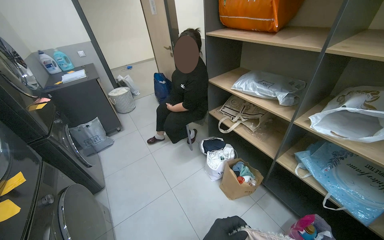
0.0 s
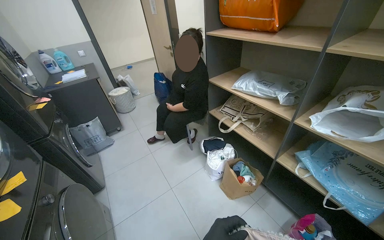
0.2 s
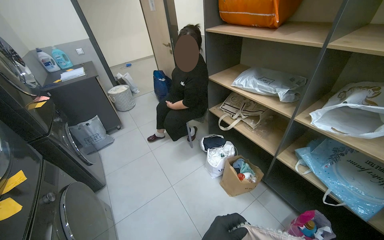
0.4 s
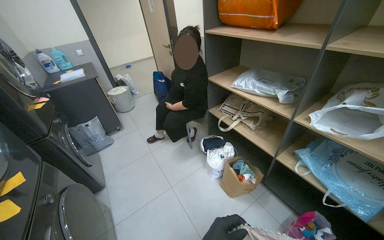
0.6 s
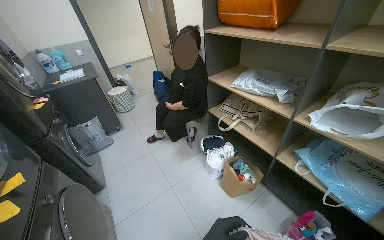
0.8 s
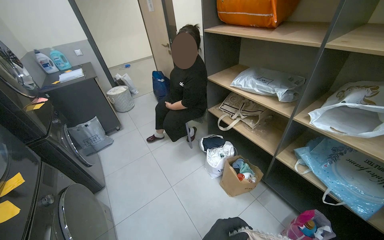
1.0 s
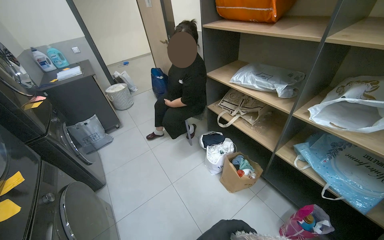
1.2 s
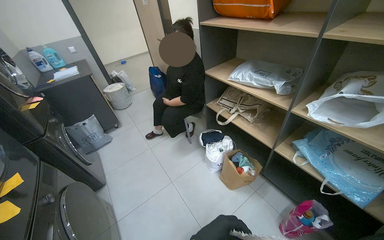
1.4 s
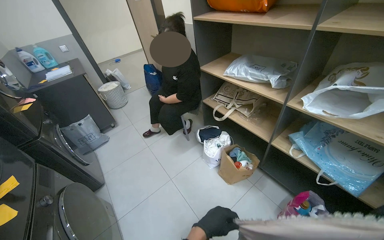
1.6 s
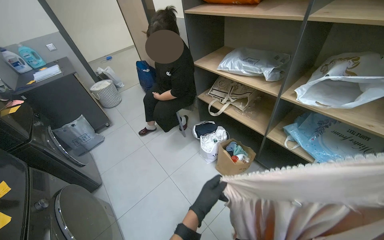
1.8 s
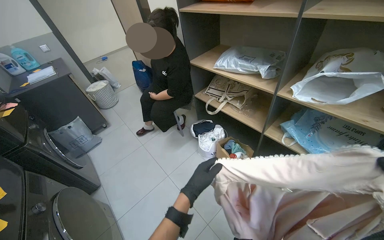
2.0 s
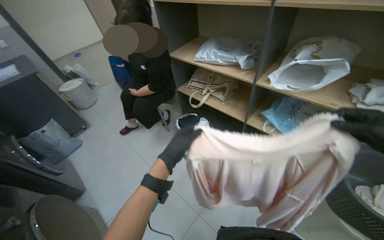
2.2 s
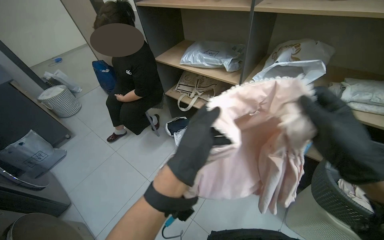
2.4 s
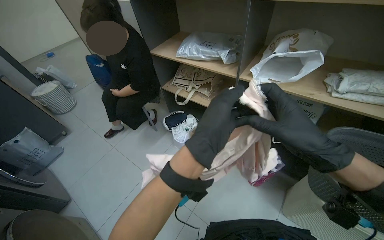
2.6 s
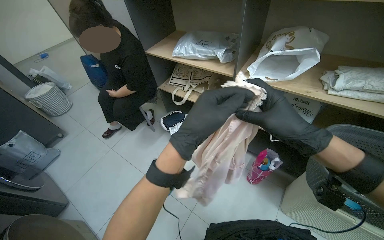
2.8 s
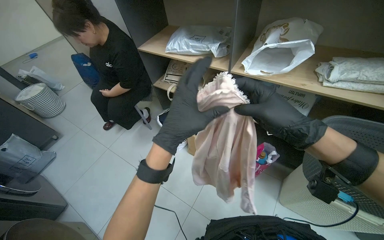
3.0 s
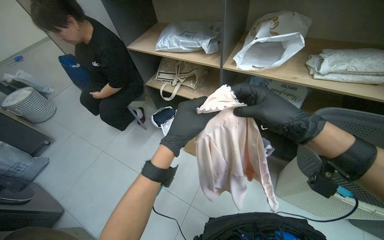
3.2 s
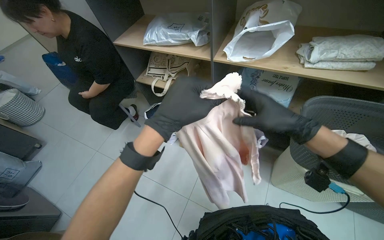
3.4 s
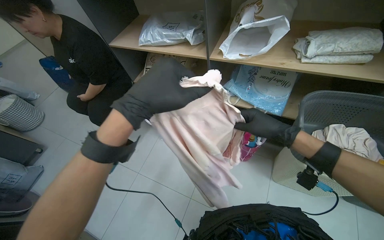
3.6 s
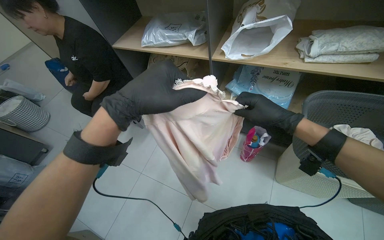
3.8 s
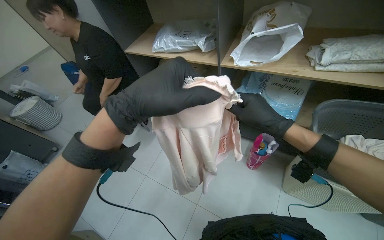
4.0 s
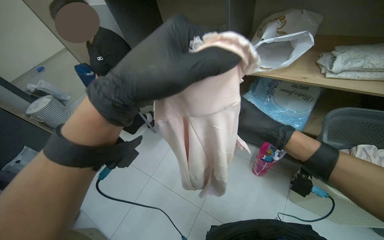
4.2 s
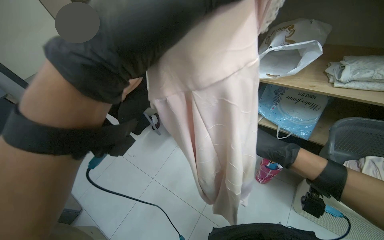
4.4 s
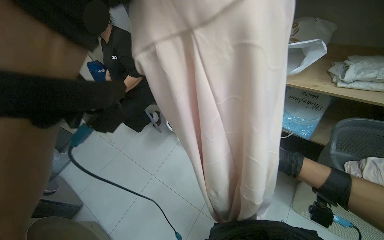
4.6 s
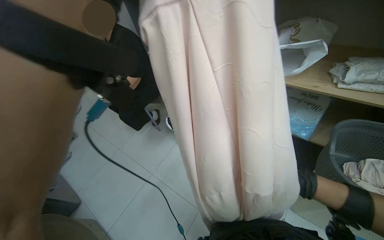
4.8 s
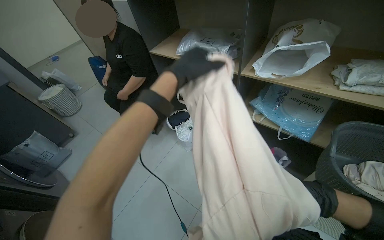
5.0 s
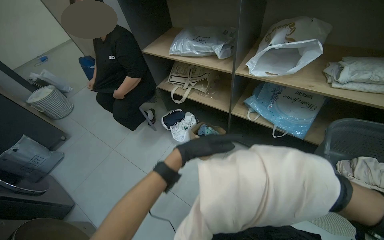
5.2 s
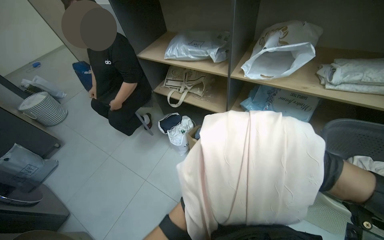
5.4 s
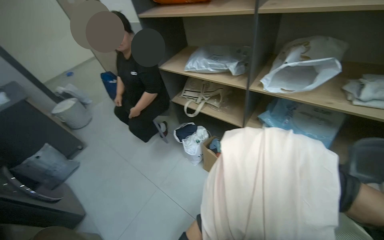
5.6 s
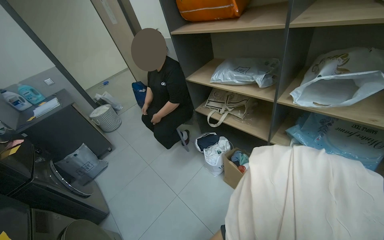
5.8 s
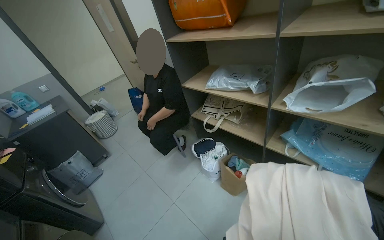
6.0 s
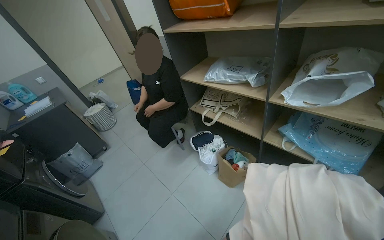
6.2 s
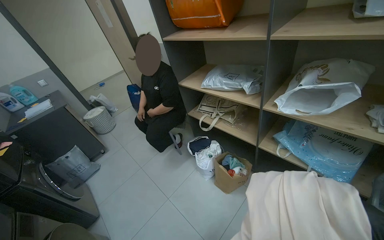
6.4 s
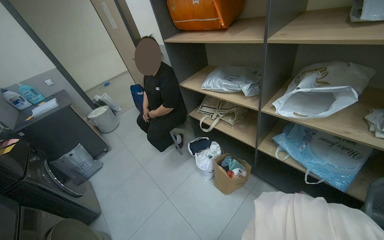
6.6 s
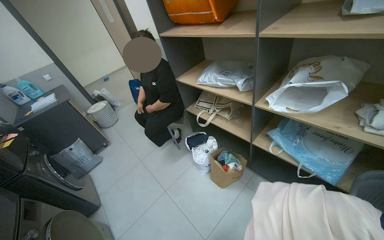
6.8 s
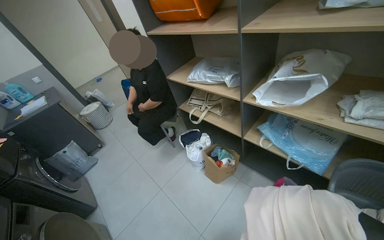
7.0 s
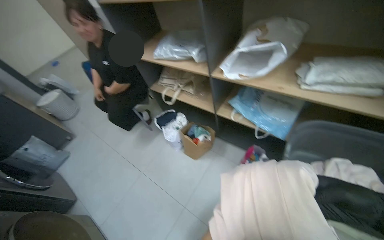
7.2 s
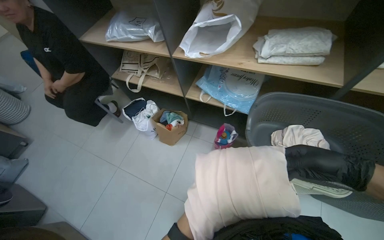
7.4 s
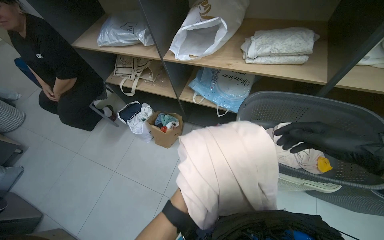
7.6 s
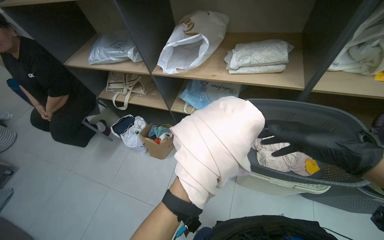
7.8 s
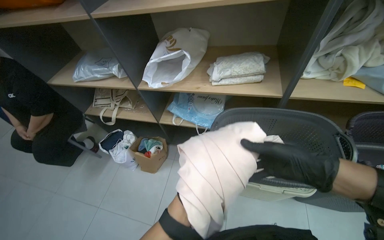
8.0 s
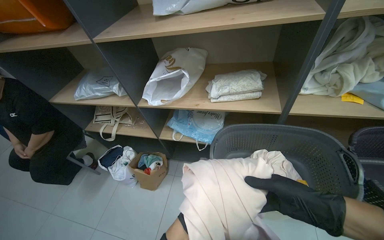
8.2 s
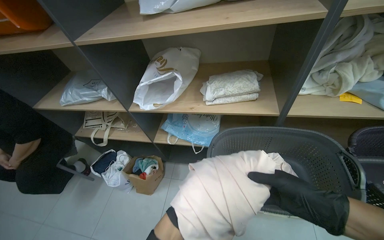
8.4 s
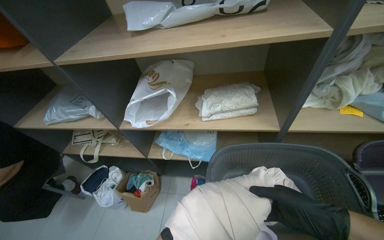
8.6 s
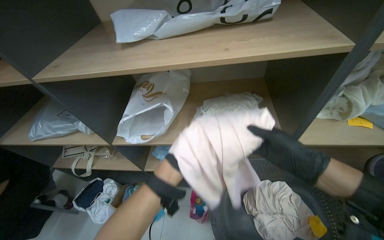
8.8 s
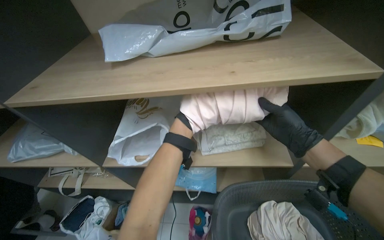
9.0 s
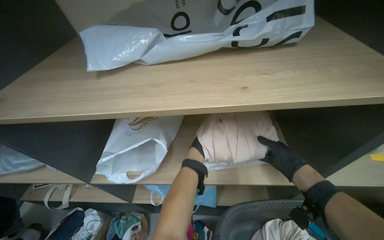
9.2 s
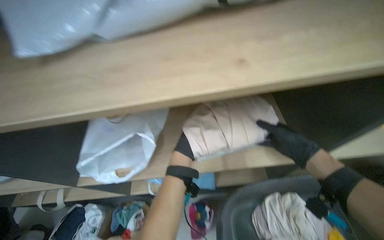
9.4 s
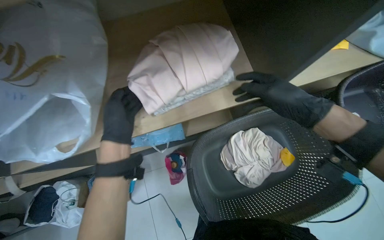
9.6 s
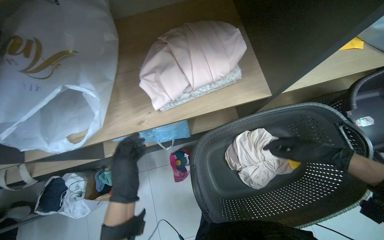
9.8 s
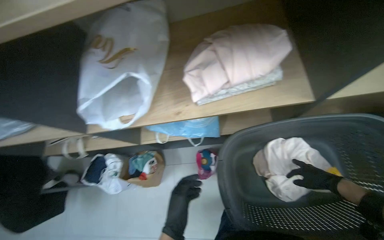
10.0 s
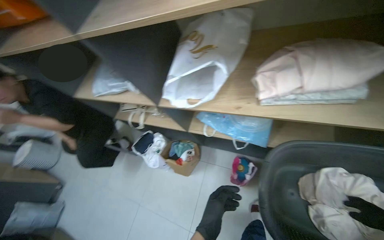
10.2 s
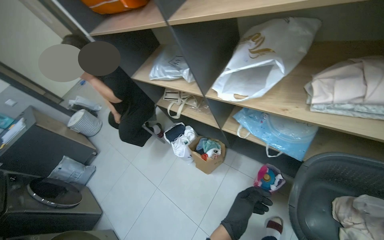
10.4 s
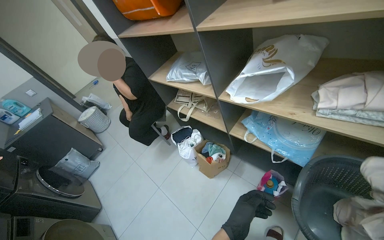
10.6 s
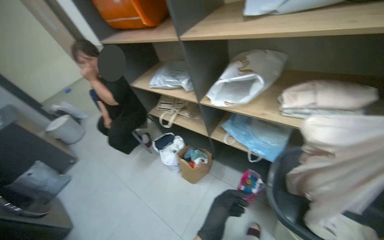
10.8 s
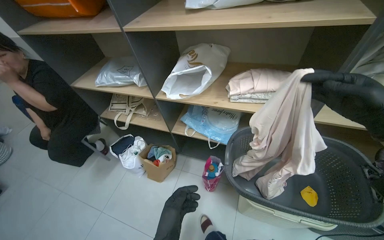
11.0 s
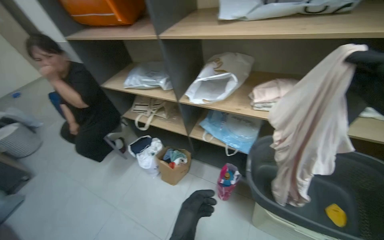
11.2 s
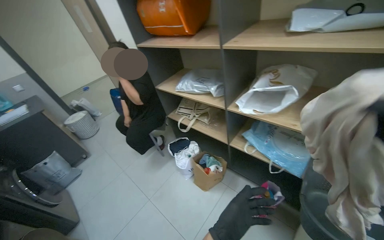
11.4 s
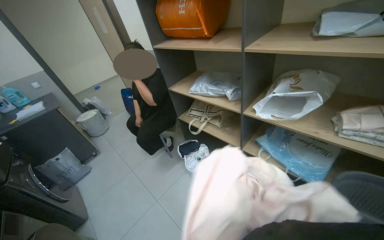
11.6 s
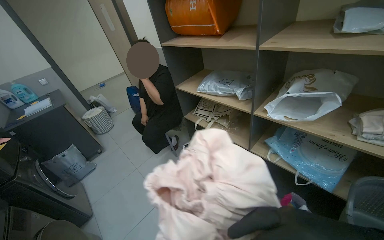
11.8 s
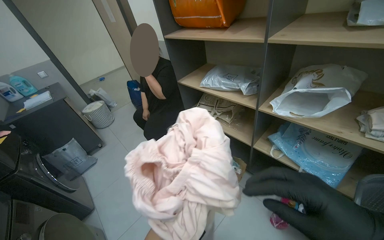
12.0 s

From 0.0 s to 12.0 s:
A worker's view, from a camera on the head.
Job: managing laundry.
The whole recording: Folding and shelving laundry. The worker folds clothes from a basket and places them onto a shelf.
From 1.6 s to 3.0 s: The wearer's head swings approximately 20 degrees to the right. The left hand goes approximately 30 cm up the picture and nearer to the camera.
From 3.0 s to 4.4 s: The left hand heads nearer to the camera and up the picture, covering some 20 cm. Meanwhile the right hand shifts roughly 25 cm farther from the camera and to the right.
From 6.0 s to 7.6 s: The wearer's head swings some 20 degrees to the right. The wearer looks roughly 15 degrees further downward.
From 7.6 s to 9.0 s: The wearer's head swings some 20 degrees to the right. The wearer looks about 15 degrees further upward.
From 9.0 s to 10.4 s: The head turns to the left by approximately 35 degrees. The view tilts about 20 degrees downward.

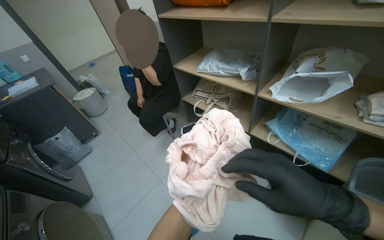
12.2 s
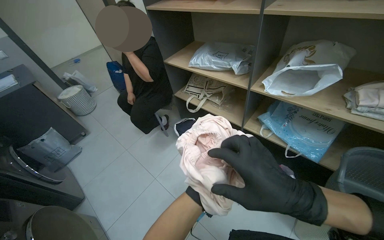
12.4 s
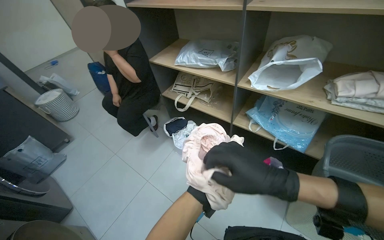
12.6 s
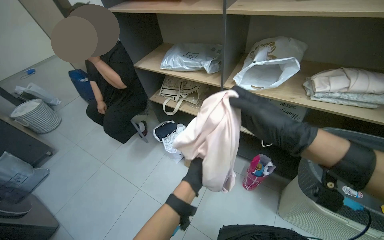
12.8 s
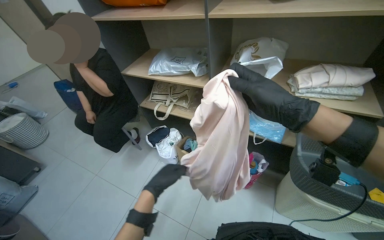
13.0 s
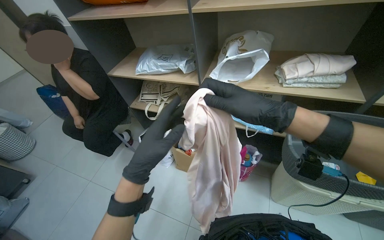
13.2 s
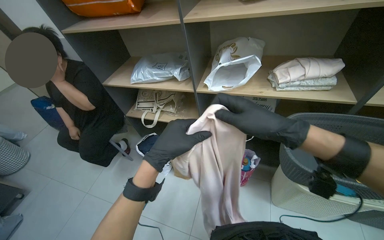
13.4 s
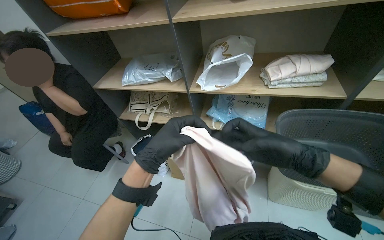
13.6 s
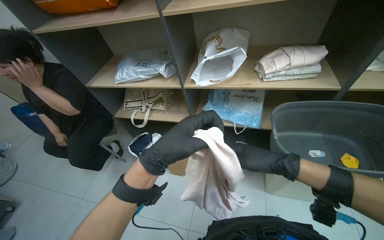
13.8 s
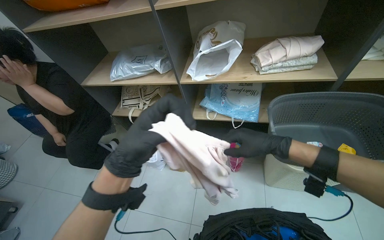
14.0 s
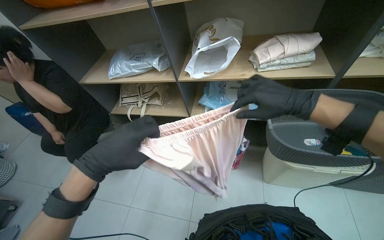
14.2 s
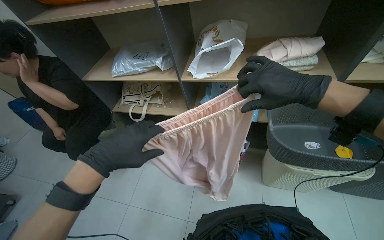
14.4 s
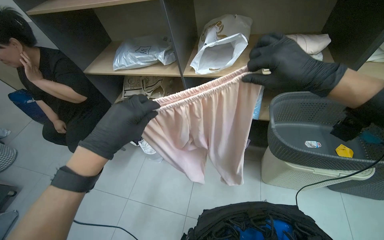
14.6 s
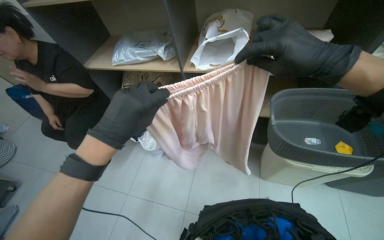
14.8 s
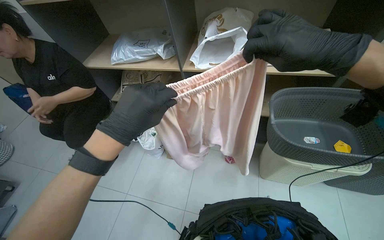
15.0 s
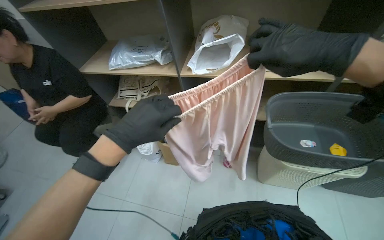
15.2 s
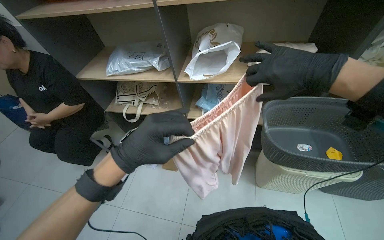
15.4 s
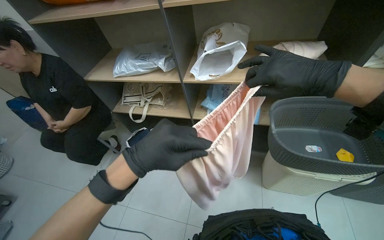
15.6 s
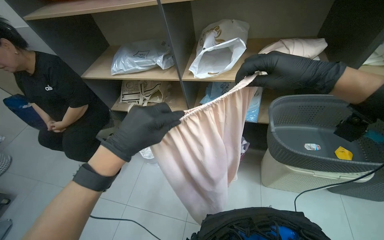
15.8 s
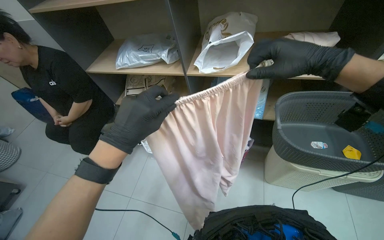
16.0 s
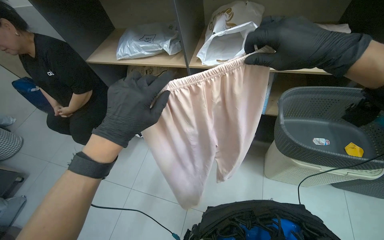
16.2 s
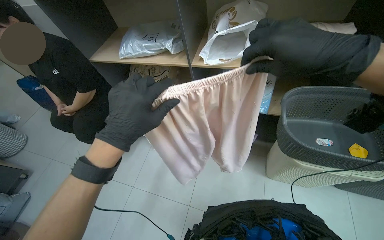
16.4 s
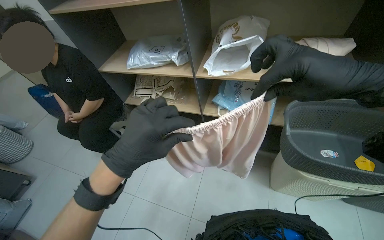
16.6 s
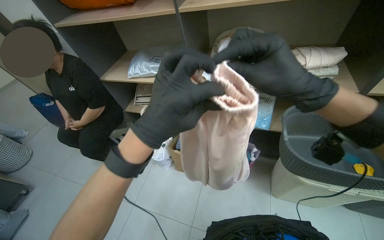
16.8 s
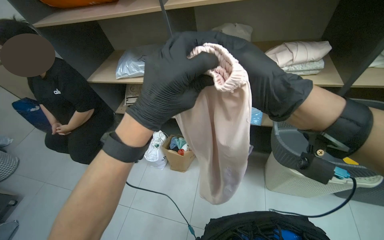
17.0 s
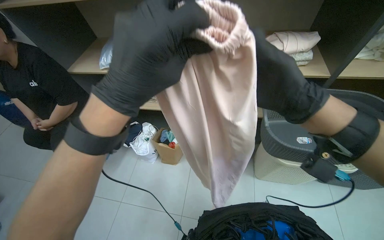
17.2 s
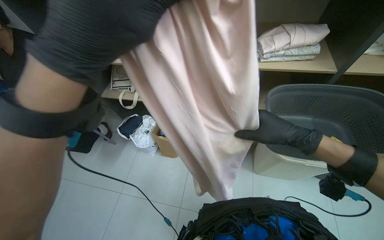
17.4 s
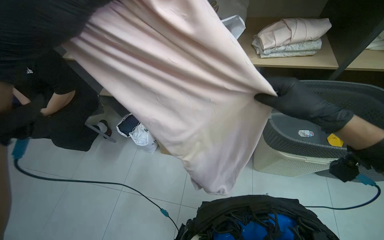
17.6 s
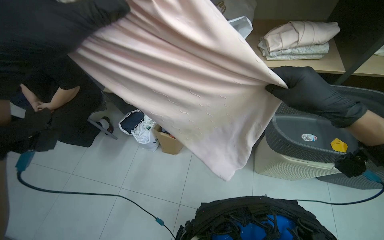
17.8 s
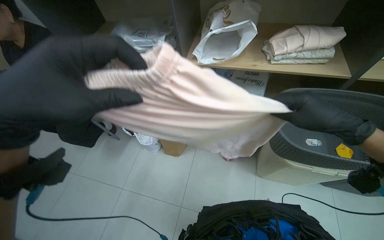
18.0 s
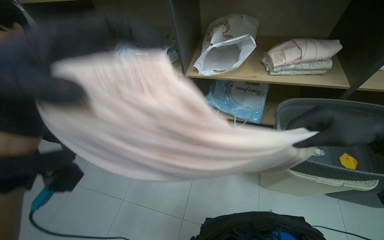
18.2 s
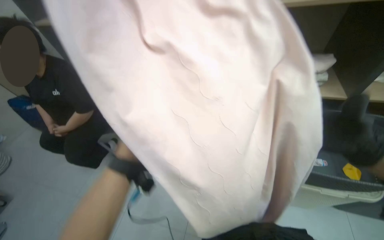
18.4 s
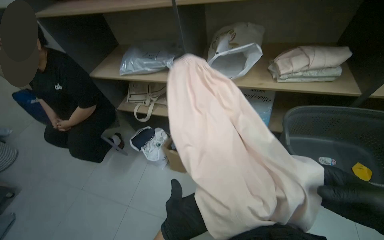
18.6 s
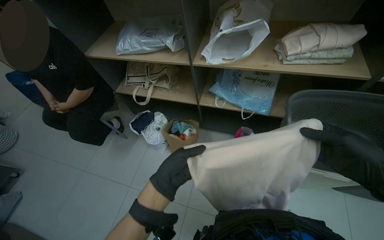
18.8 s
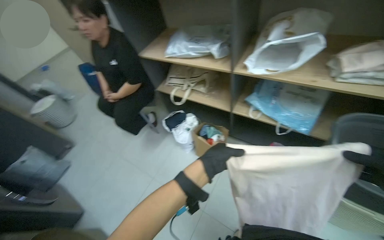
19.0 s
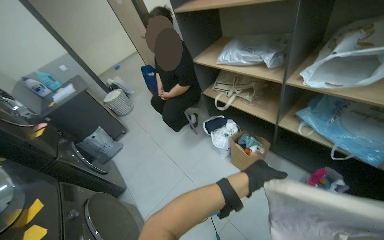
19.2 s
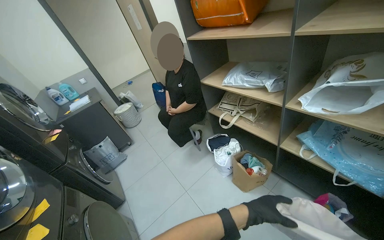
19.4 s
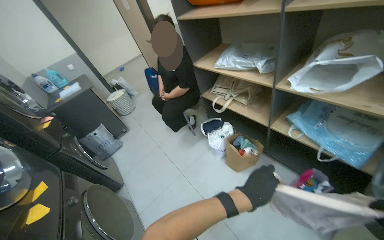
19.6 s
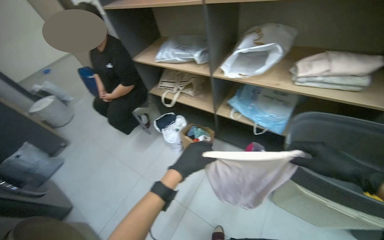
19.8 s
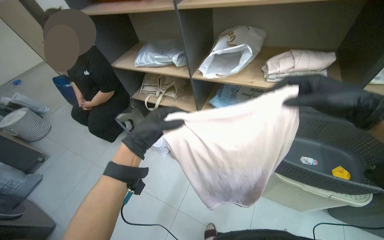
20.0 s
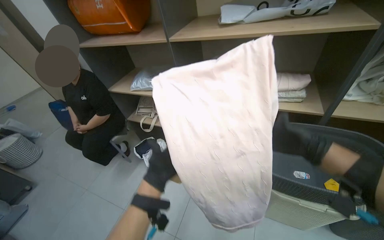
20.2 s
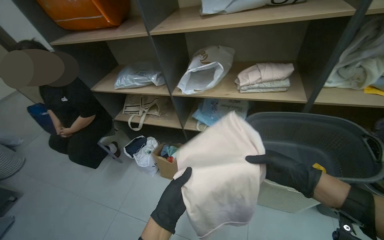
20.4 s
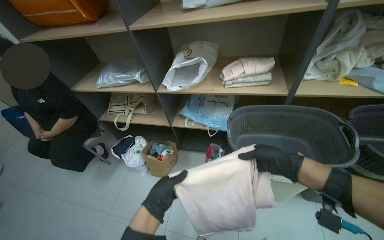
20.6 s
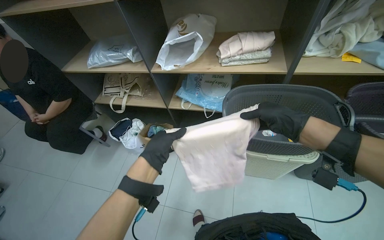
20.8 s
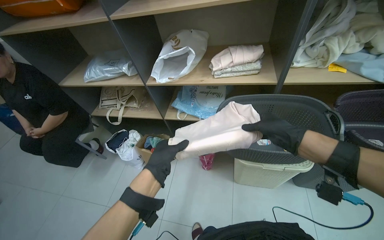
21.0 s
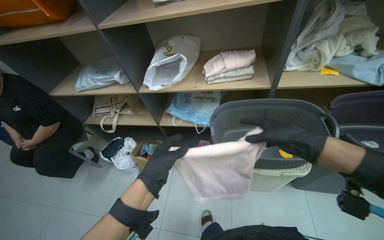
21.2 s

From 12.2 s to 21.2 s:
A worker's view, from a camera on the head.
Job: managing laundry.
The whole recording: Folding and shelving laundry. The worker folds clothes from a basket and places them onto a shelf.
From 12.2 s to 13.8 s: The wearer looks approximately 30 degrees further to the right.
From 18.2 s to 19.8 s: The wearer's head swings approximately 20 degrees to the left.
From 19.8 s to 21.2 s: The head rotates some 25 degrees to the right. The left hand swings up and down the picture, about 20 cm each way, with 2 reversals.
